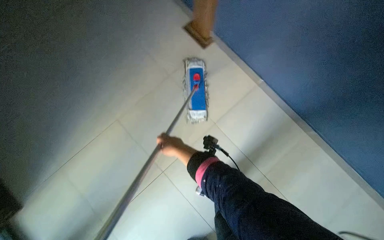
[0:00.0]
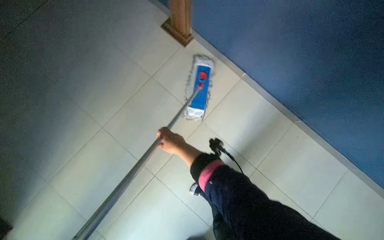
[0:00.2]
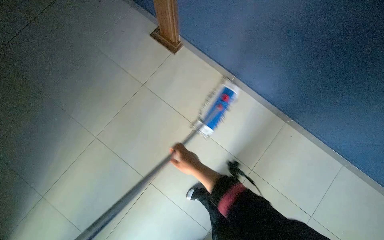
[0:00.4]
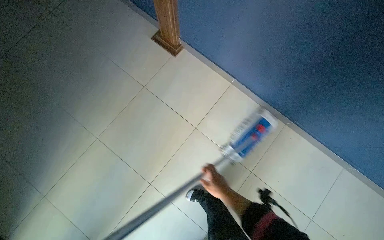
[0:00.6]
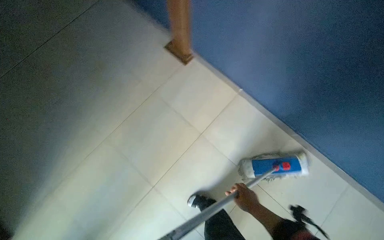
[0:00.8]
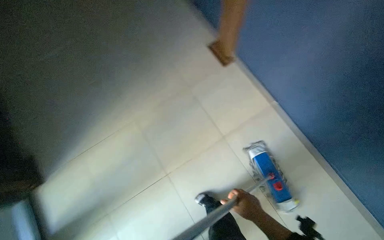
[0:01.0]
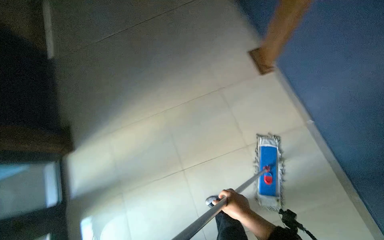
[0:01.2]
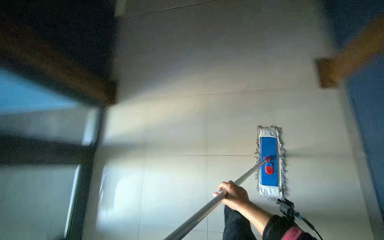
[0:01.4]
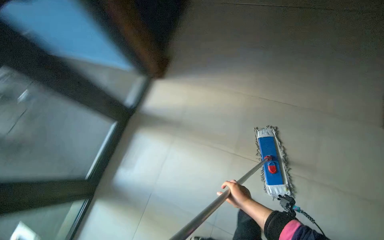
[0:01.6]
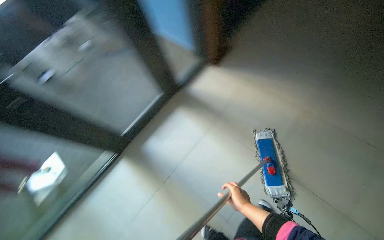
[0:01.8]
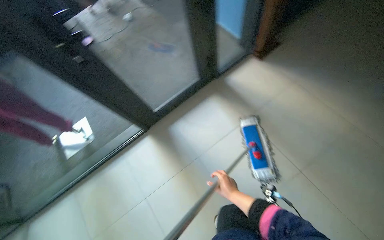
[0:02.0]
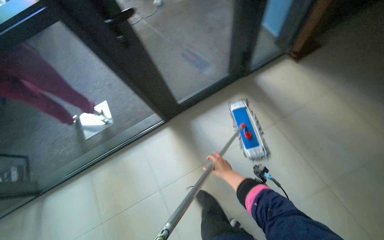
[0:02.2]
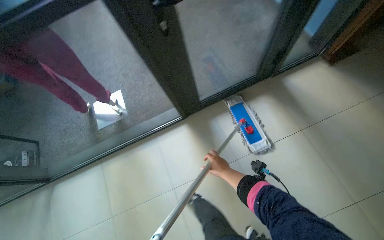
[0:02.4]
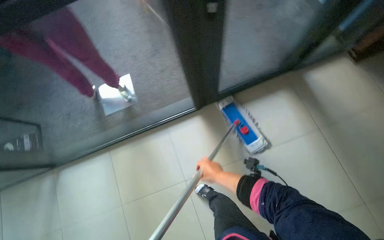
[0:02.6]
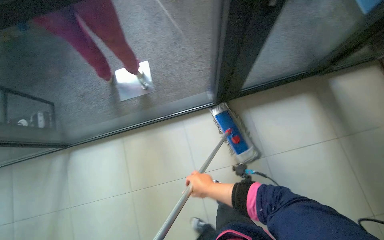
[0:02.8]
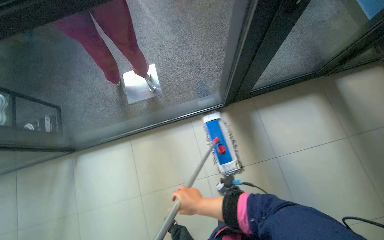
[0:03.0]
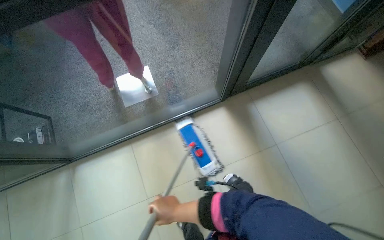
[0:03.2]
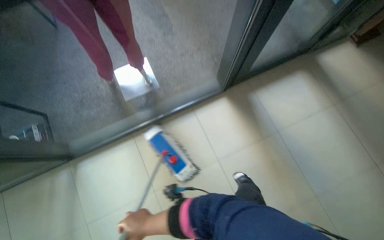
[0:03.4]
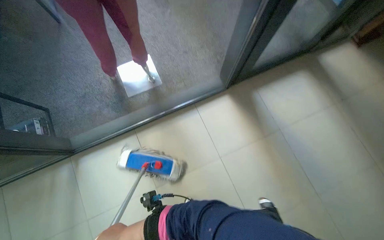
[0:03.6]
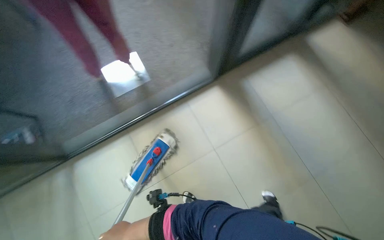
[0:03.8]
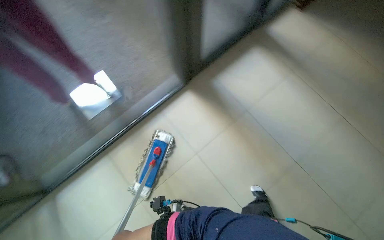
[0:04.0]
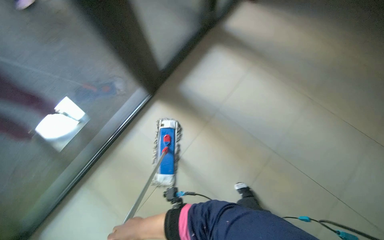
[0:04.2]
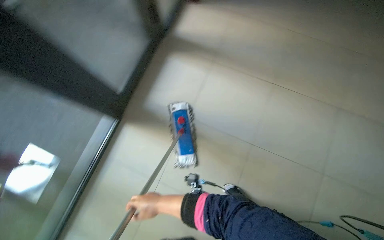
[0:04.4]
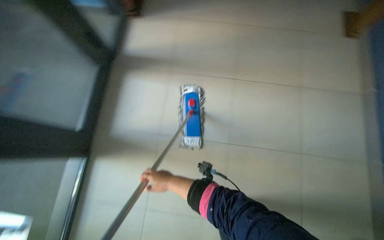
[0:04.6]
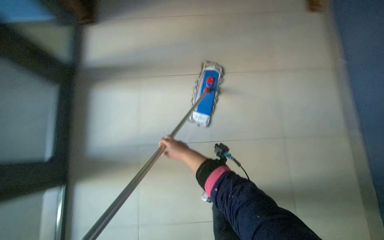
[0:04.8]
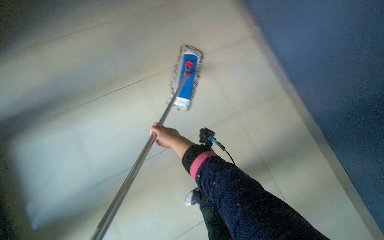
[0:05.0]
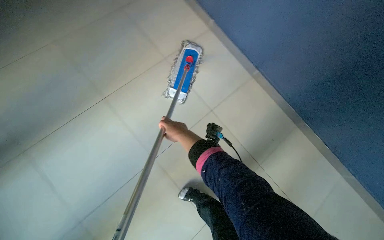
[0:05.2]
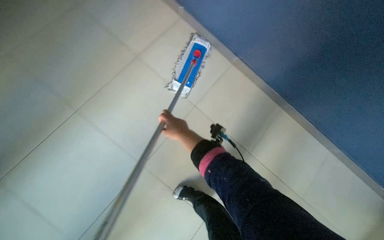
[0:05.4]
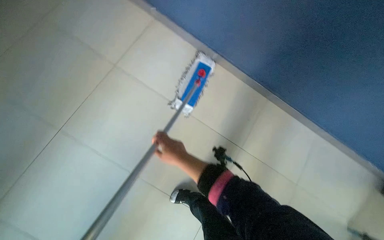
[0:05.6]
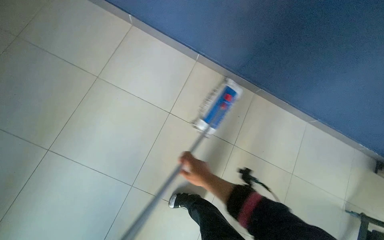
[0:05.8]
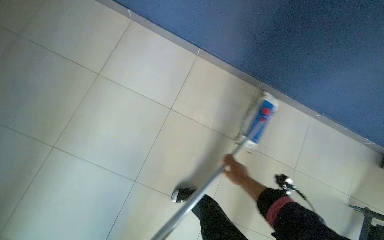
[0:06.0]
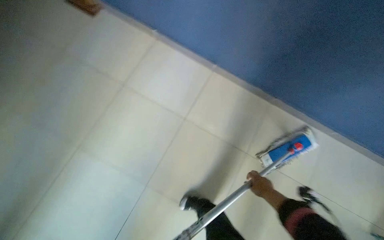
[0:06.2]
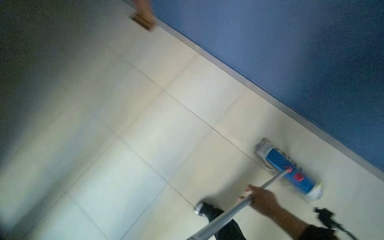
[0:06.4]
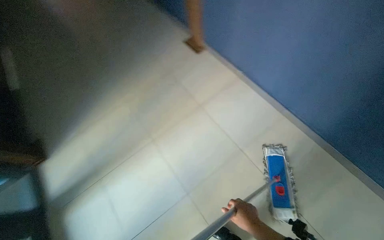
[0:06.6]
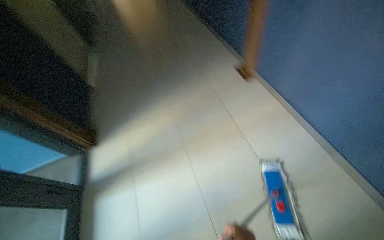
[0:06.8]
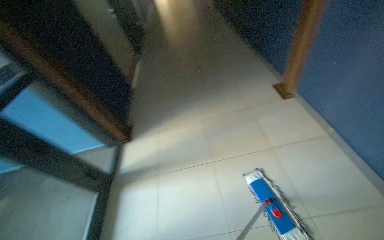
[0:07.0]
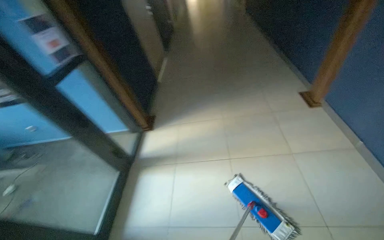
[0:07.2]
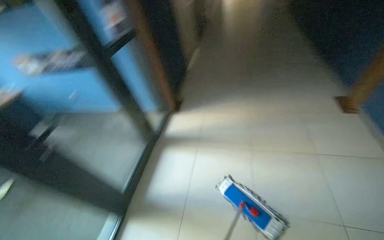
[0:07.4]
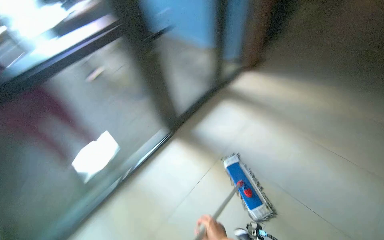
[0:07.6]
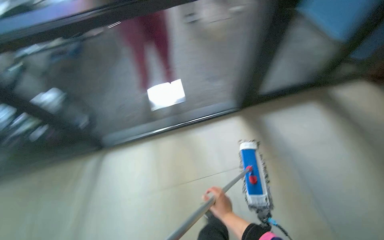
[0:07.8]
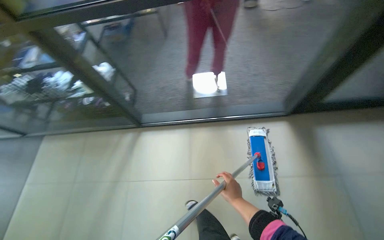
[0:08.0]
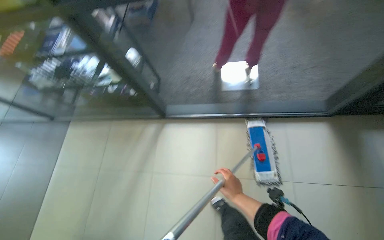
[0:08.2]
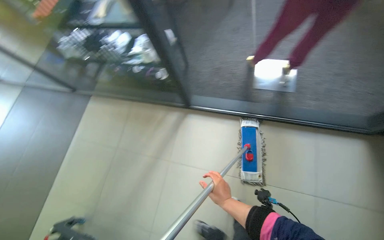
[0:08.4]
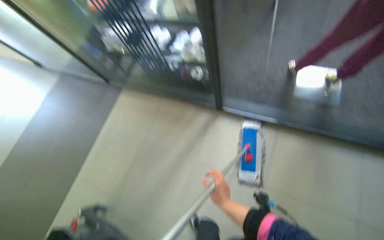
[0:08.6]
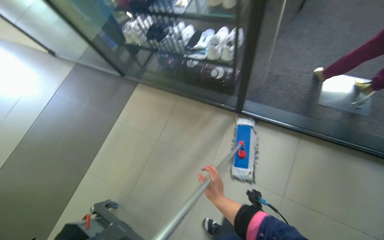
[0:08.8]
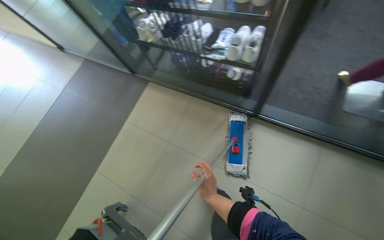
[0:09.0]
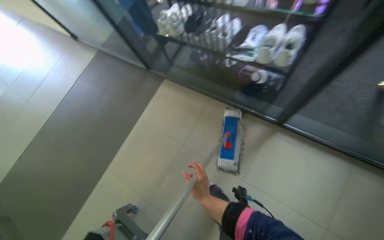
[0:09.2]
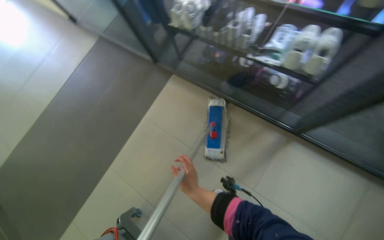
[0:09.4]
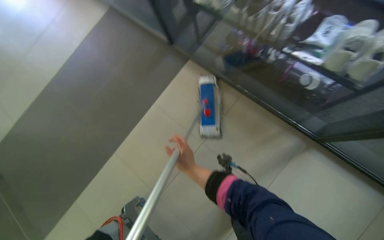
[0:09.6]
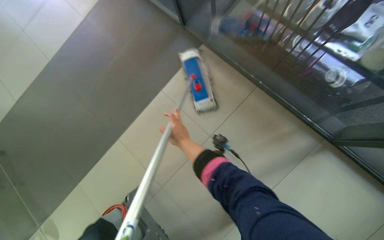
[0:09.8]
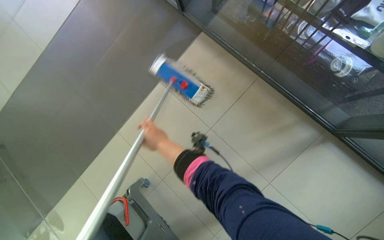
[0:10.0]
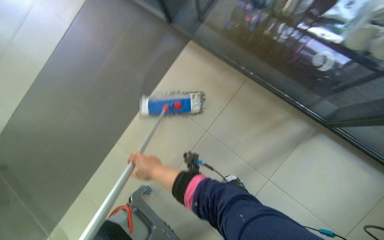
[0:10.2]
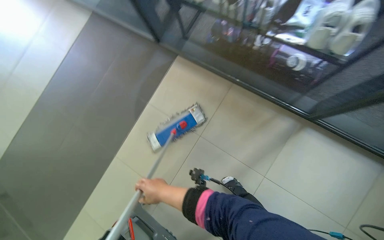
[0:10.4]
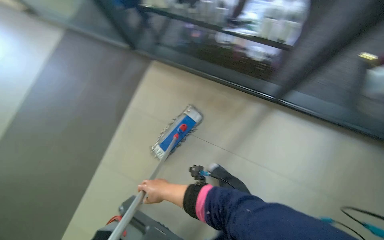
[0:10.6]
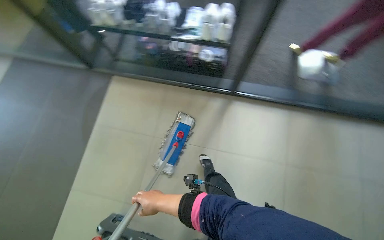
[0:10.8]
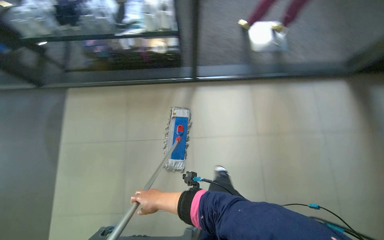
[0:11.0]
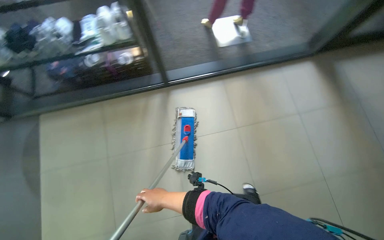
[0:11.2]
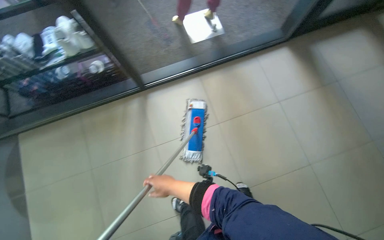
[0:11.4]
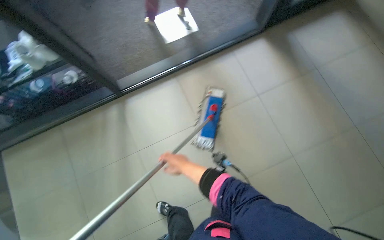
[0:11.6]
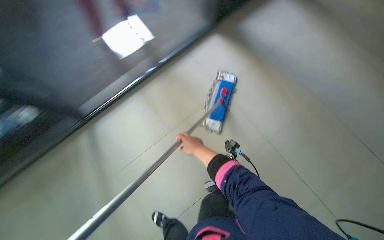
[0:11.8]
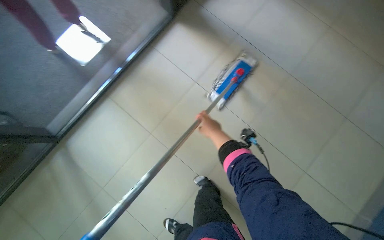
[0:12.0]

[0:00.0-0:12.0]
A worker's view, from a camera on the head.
Job: preparing cleaning supplies.
The whole recording: Preparing mop for cleaning. The worker detaches, wrings, and reattaches the mop head to the handle.
0:00.0 to 0:01.6: The wearer looks some 30 degrees further to the left.
0:01.6 to 0:03.0: The head travels to the left, about 90 cm. The view tips downward by some 15 degrees. Everything in view rotates roughly 30 degrees clockwise.
0:09.0 to 0:10.4: The camera is carried roughly 50 cm. The view tilts roughly 15 degrees downward.
0:10.4 to 0:12.0: The wearer moves about 90 cm. The head rotates some 55 degrees to the right.

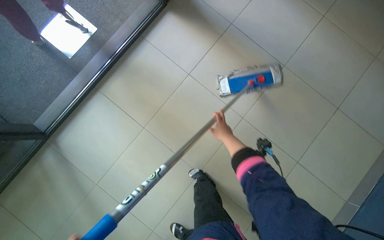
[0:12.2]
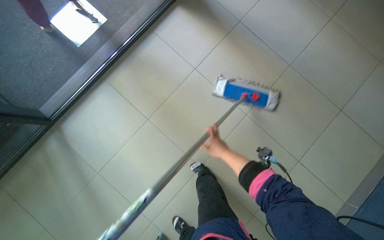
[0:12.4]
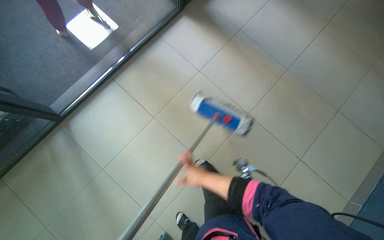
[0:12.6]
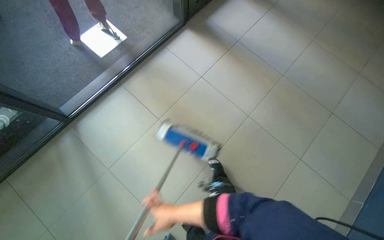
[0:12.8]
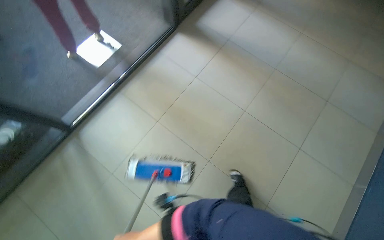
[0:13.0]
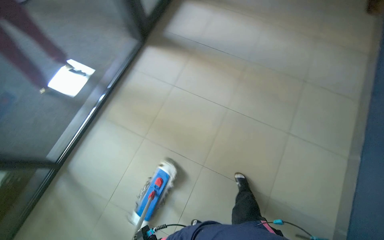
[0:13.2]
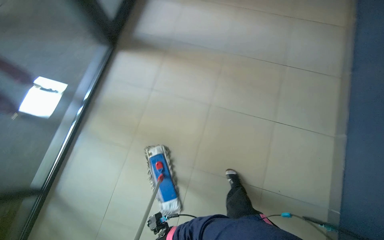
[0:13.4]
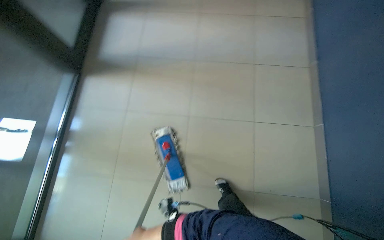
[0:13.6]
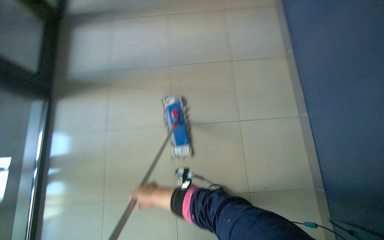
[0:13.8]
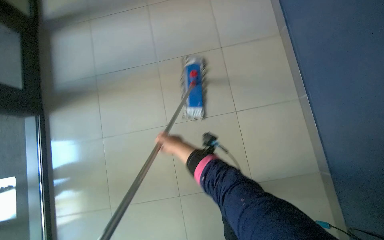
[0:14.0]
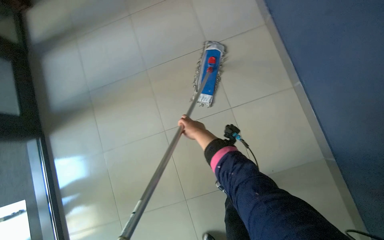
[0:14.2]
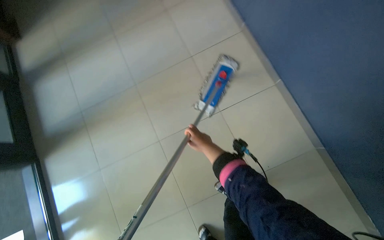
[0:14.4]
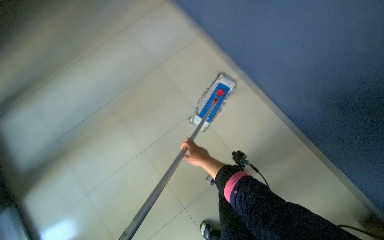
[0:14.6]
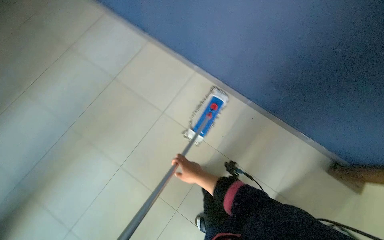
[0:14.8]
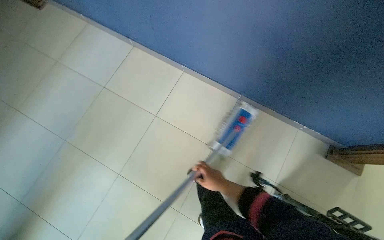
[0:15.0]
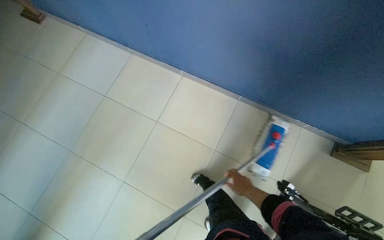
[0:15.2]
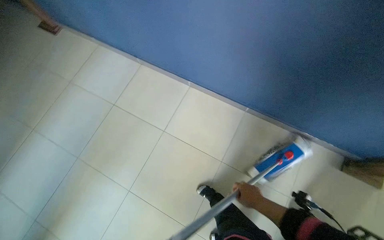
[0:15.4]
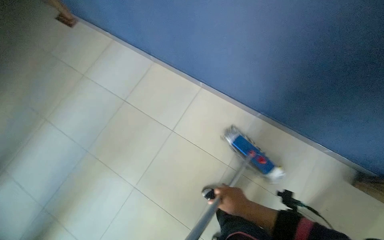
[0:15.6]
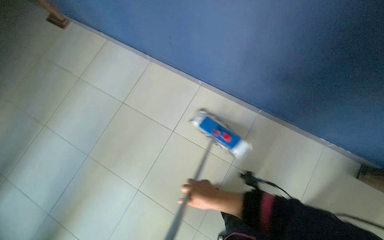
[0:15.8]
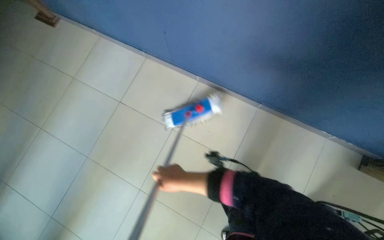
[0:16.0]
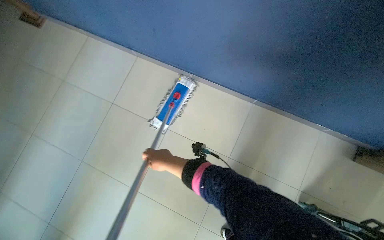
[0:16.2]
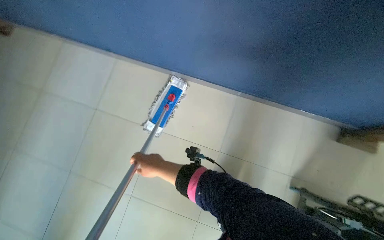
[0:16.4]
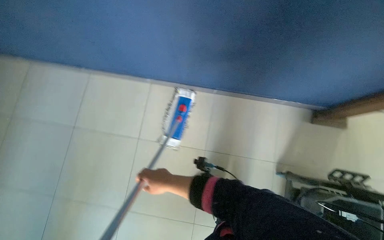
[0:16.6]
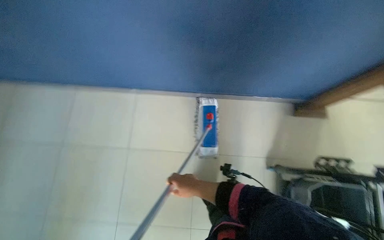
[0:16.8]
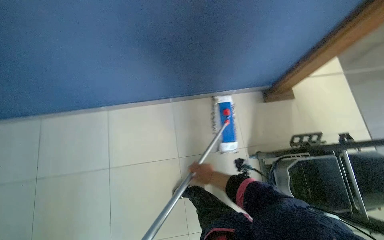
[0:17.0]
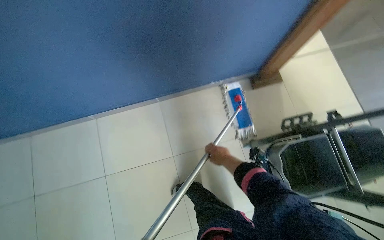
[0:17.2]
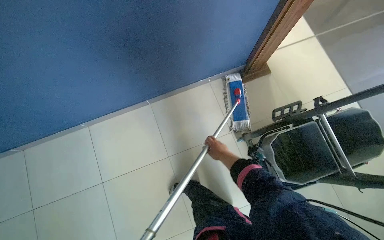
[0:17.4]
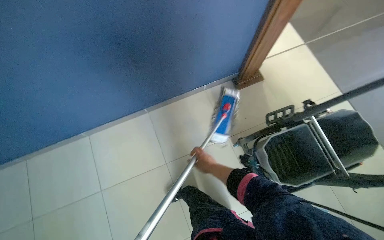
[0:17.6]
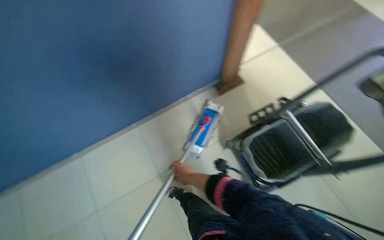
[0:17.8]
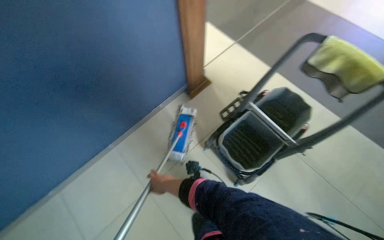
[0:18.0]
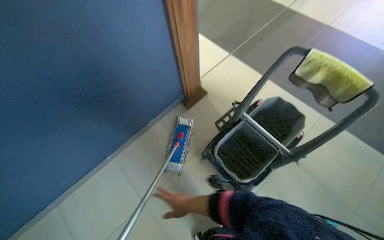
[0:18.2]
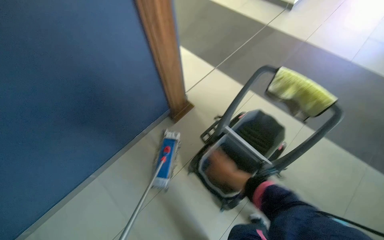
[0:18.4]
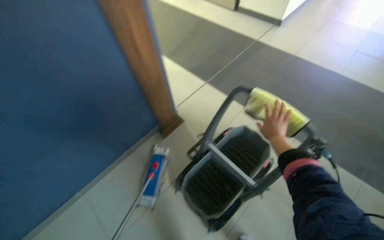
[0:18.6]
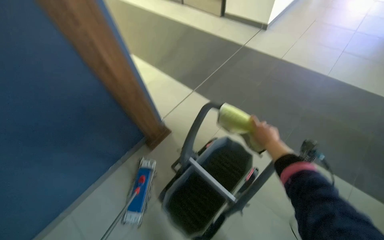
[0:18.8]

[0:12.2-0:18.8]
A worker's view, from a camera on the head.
Job: preparing cleaning supplies.
The whole recording: Preparing mop for cleaning. The worker detaches, wrings, and reattaches the mop head to the handle.
0:12.2 to 0:13.8: The wearer moves approximately 40 cm. The scene turns approximately 40 degrees counterclockwise in the picture.
0:15.4 to 0:17.2: Everything in view rotates roughly 25 degrees counterclockwise. The right hand shifts approximately 20 cm farther from the camera and up the picture, and goes to the left and returns, roughly 40 cm each way.
0:17.2 to 0:18.8: The camera is carried roughly 70 cm. The wearer looks approximately 40 degrees further to the right. The view tips upward by approximately 15 degrees.
